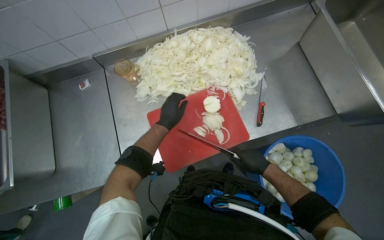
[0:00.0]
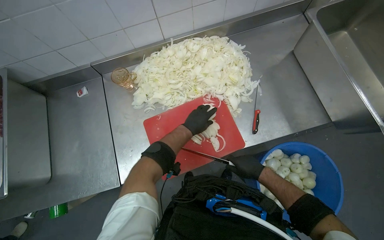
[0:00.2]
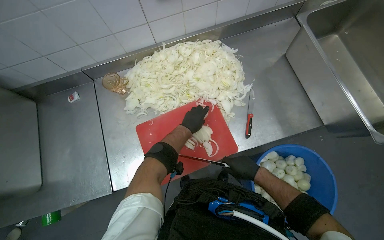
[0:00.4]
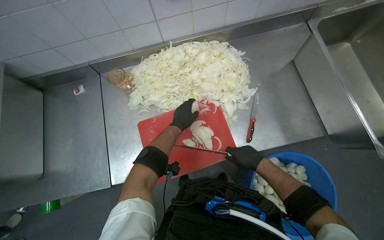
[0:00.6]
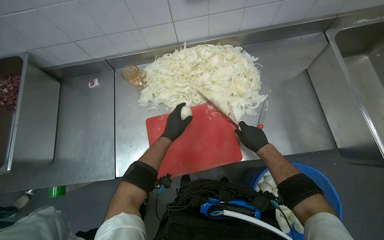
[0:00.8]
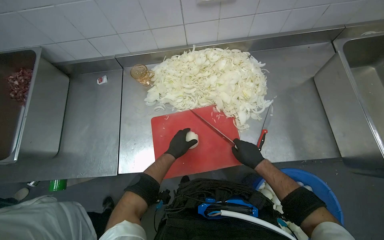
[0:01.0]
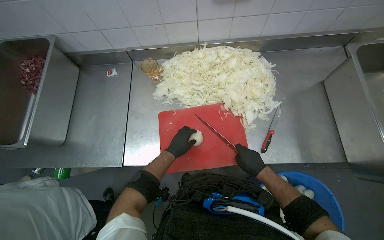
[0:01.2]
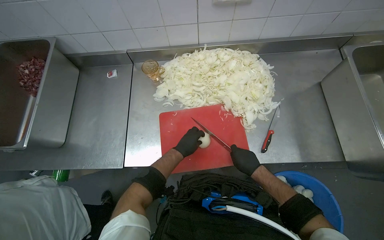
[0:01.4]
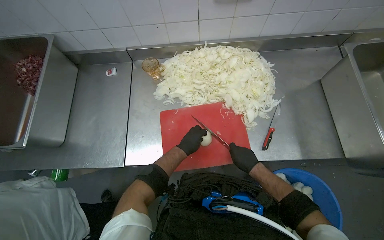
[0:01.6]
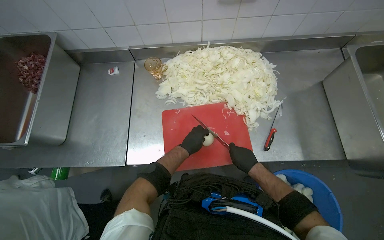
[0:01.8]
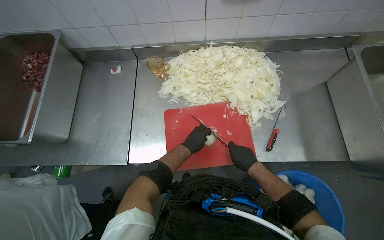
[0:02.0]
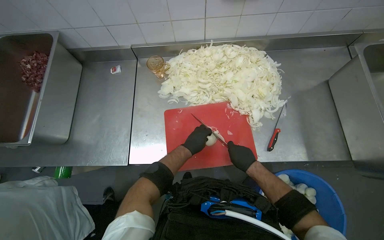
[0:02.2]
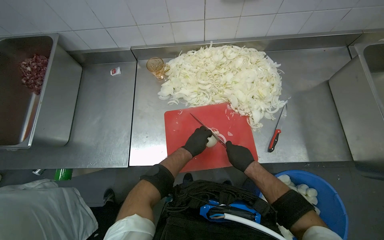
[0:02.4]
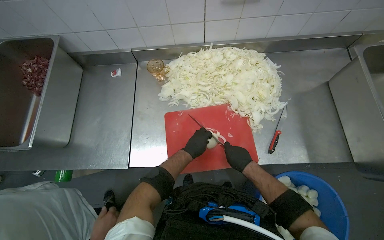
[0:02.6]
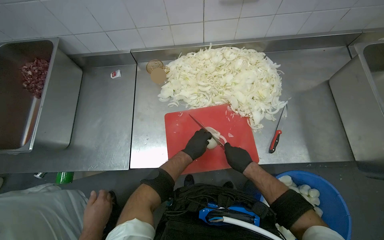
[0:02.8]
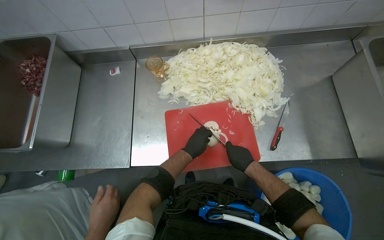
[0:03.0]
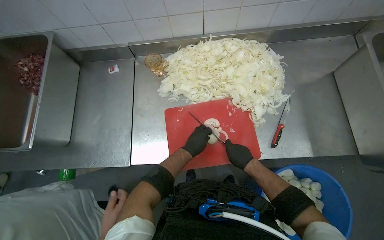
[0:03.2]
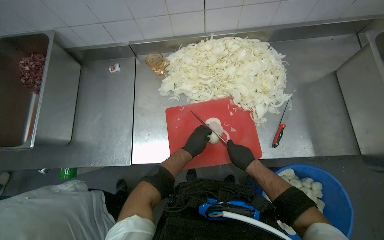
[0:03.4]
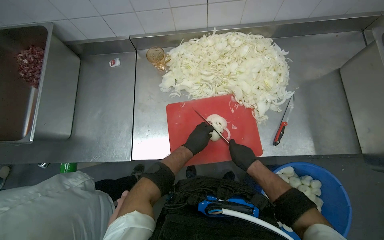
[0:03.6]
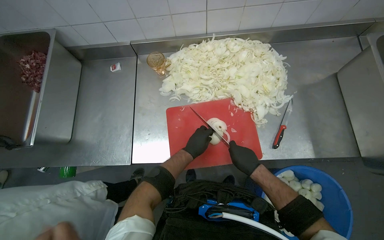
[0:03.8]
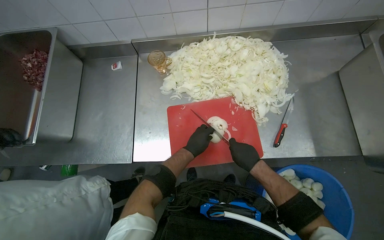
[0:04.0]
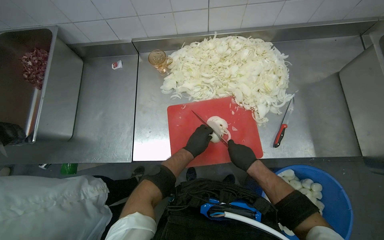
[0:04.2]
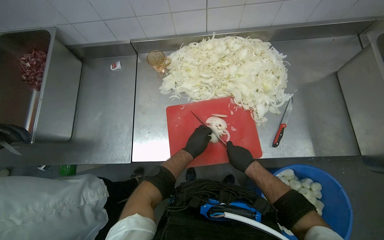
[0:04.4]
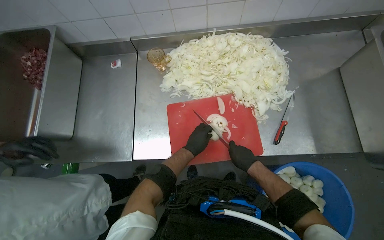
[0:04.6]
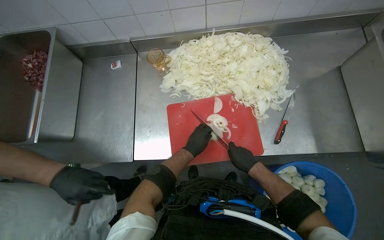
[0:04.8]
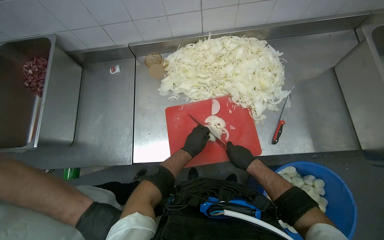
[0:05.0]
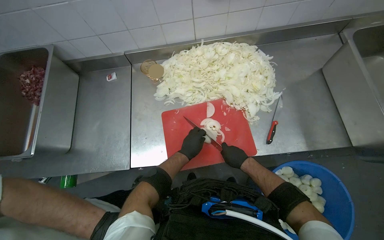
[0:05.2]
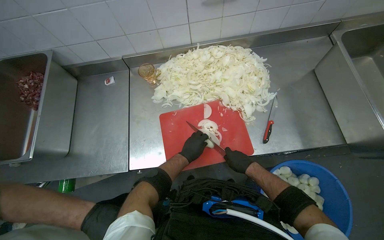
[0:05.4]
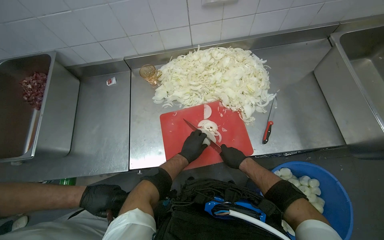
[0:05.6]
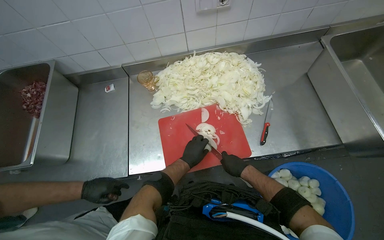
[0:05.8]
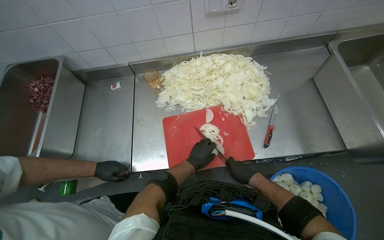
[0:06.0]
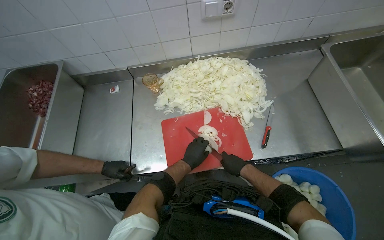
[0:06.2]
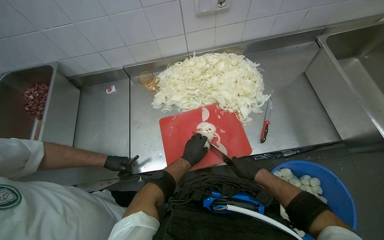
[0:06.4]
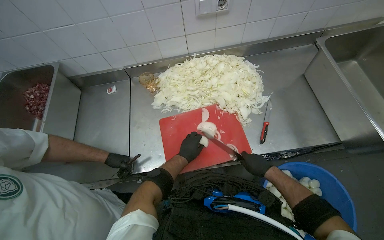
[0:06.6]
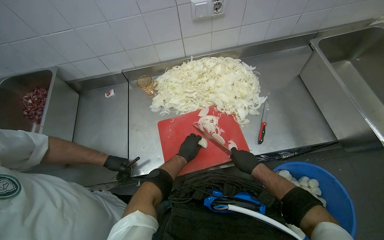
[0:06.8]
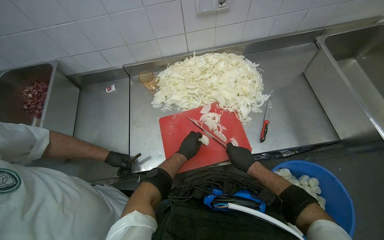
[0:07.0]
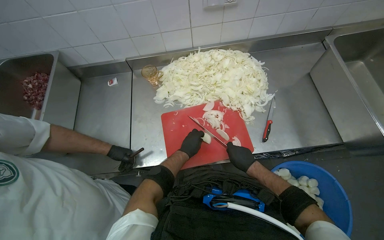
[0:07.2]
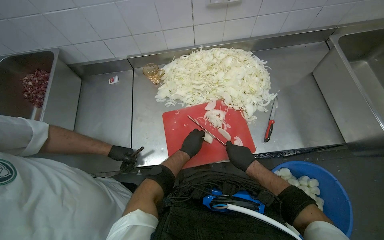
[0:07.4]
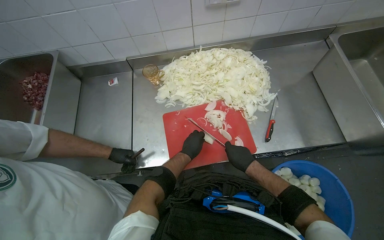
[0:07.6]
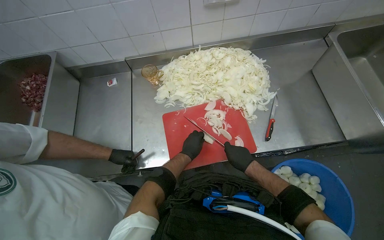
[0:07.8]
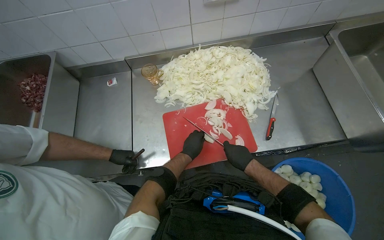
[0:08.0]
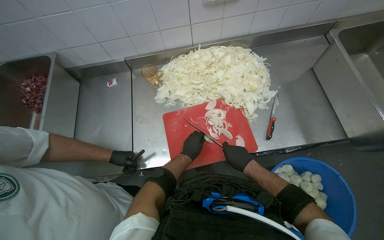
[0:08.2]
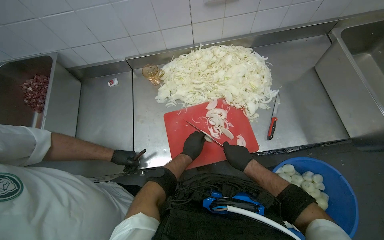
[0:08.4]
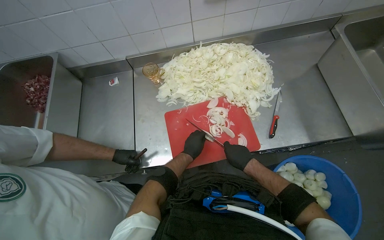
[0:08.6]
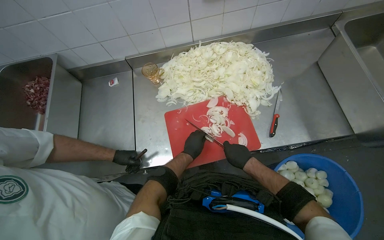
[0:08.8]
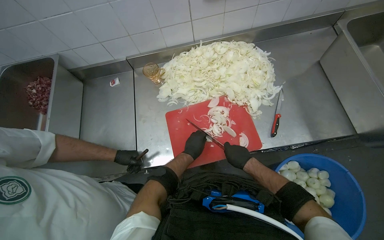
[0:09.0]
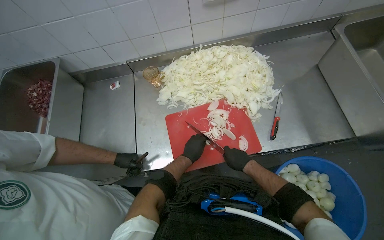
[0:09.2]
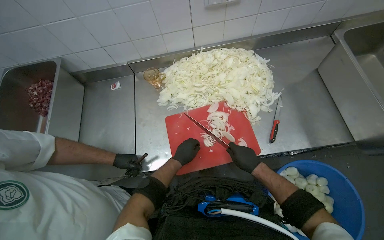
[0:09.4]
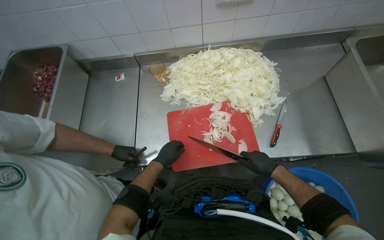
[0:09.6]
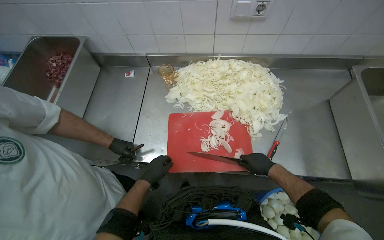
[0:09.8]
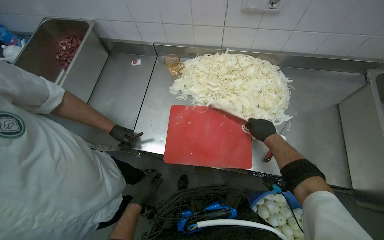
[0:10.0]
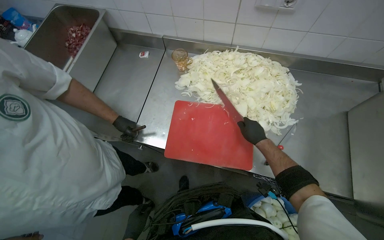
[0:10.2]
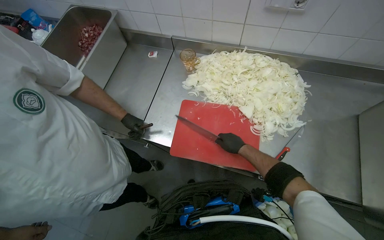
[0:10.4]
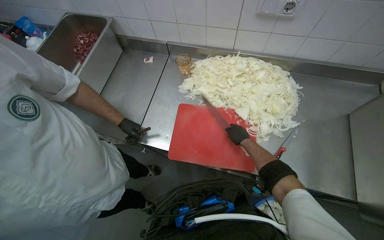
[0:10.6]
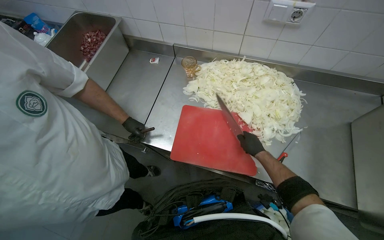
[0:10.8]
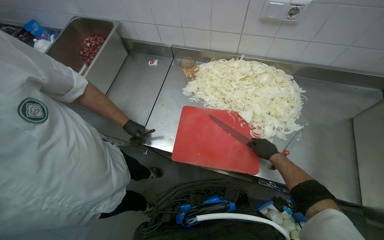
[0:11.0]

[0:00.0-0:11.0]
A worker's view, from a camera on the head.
Job: preparing food.
The whole recording: Slicing onions on cutting board. The worker slices onions into thin rings on a cutting board.
0:00.0 to 0:01.6: The left hand heads down the picture, covering roughly 10 cm.
0:01.6 to 0:09.4: The hands stay close to where they were, moving slightly.
0:09.4 to 0:11.0: The right hand is displaced to the right by some 10 cm.

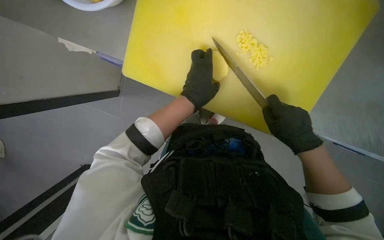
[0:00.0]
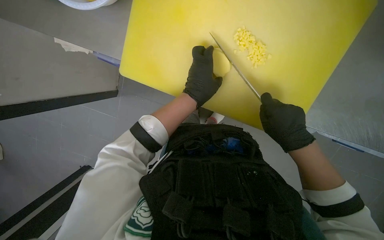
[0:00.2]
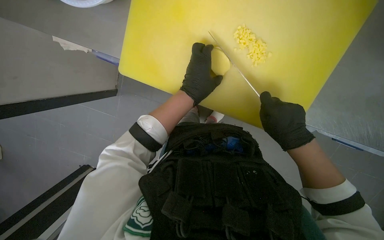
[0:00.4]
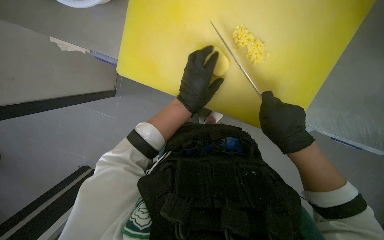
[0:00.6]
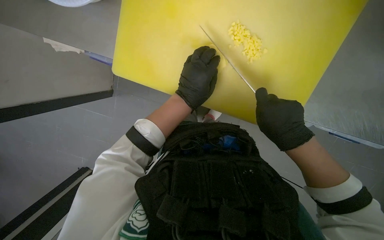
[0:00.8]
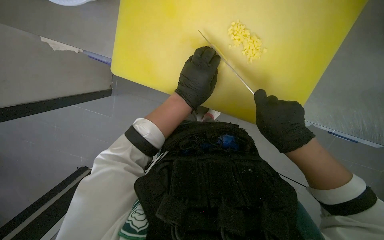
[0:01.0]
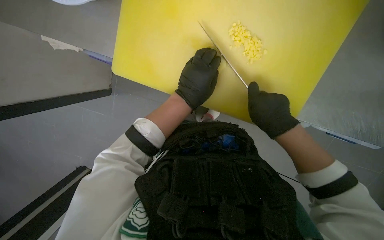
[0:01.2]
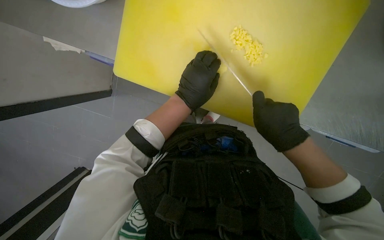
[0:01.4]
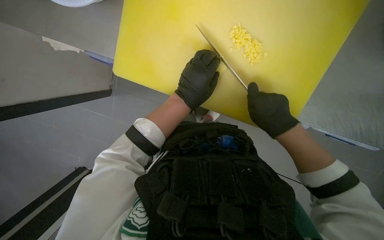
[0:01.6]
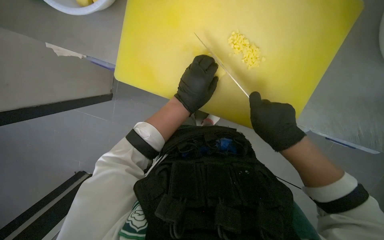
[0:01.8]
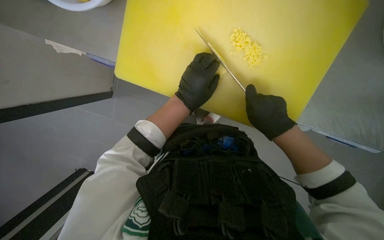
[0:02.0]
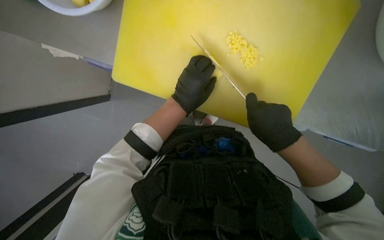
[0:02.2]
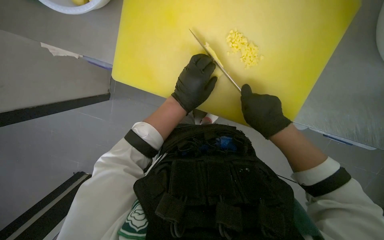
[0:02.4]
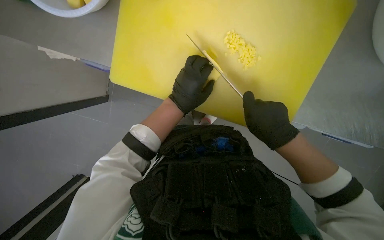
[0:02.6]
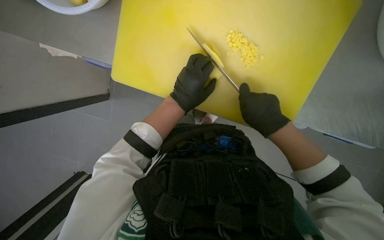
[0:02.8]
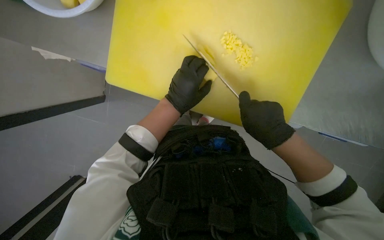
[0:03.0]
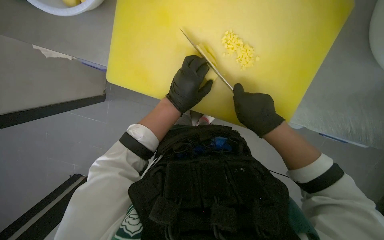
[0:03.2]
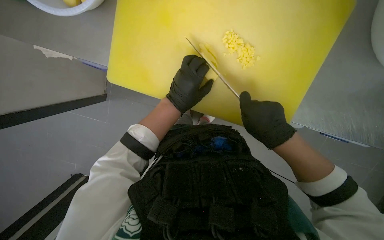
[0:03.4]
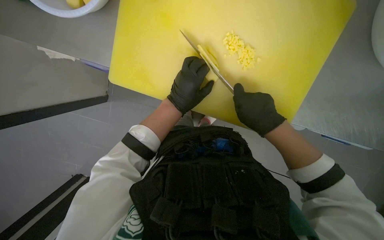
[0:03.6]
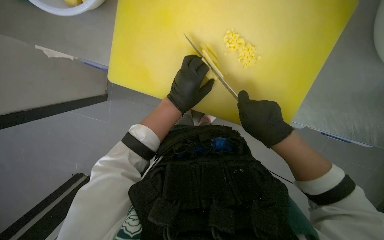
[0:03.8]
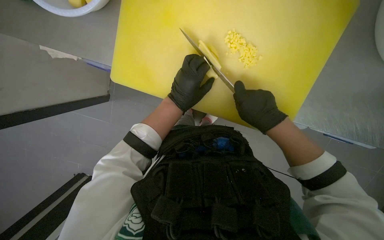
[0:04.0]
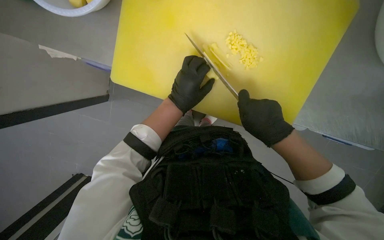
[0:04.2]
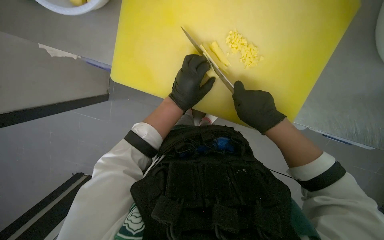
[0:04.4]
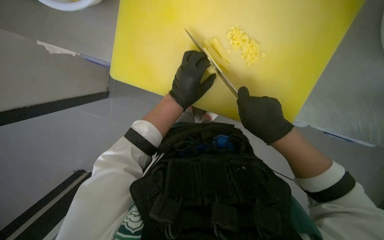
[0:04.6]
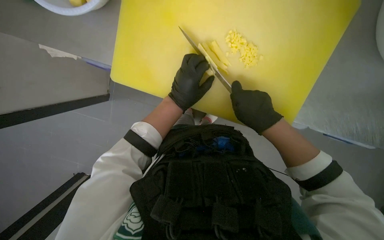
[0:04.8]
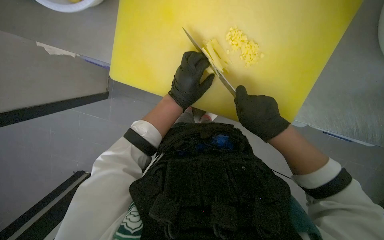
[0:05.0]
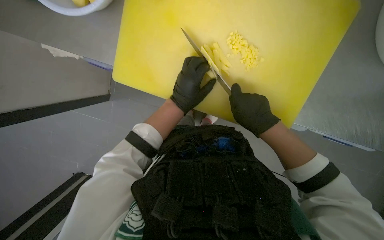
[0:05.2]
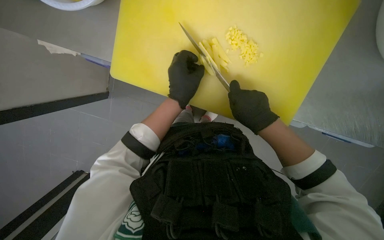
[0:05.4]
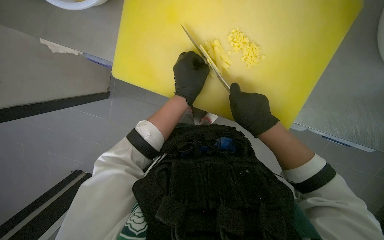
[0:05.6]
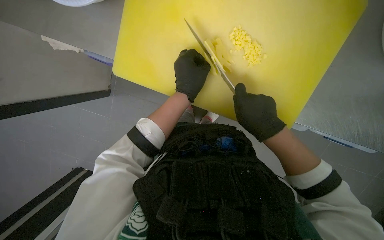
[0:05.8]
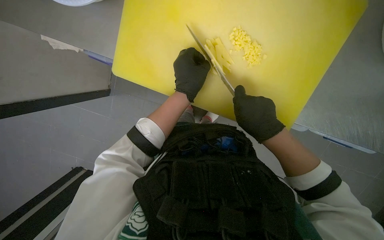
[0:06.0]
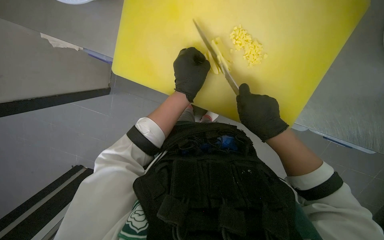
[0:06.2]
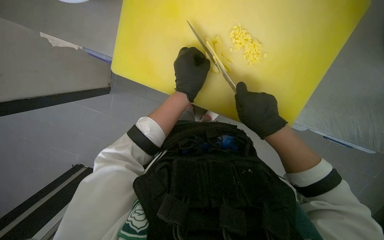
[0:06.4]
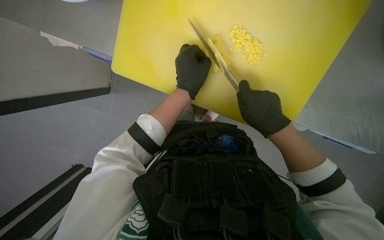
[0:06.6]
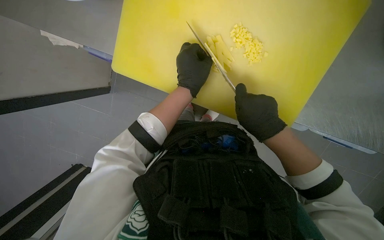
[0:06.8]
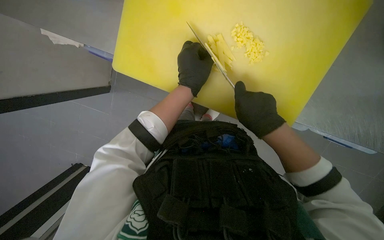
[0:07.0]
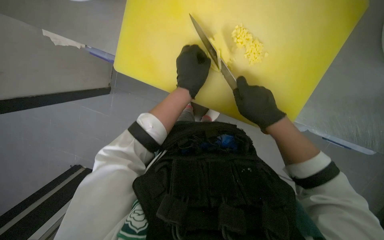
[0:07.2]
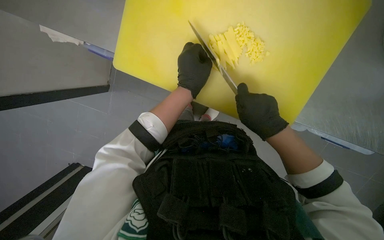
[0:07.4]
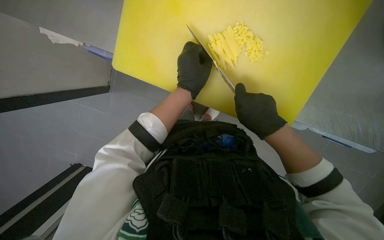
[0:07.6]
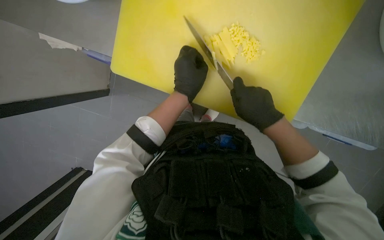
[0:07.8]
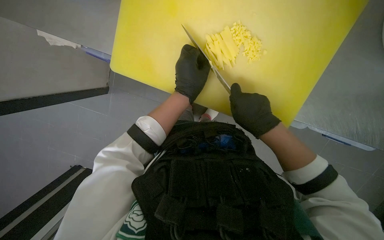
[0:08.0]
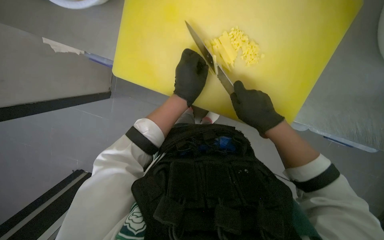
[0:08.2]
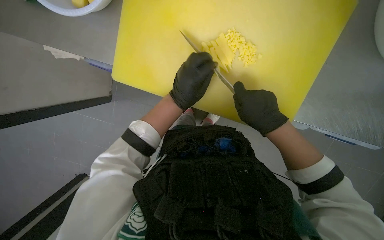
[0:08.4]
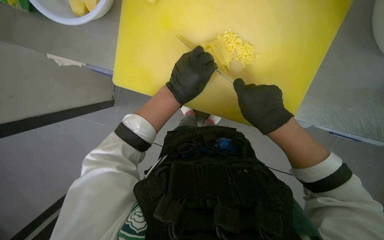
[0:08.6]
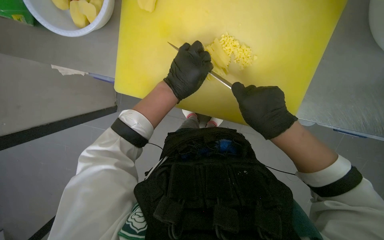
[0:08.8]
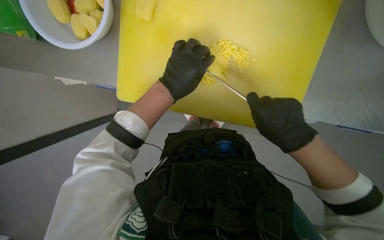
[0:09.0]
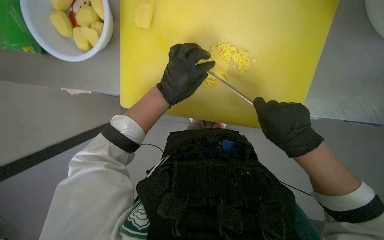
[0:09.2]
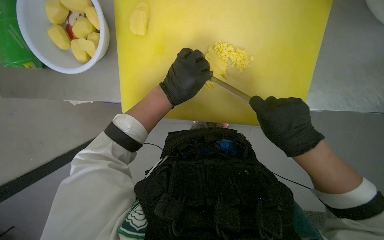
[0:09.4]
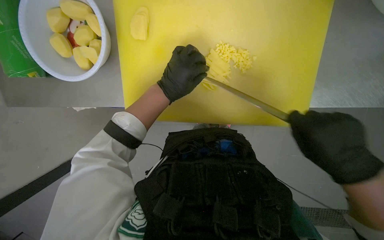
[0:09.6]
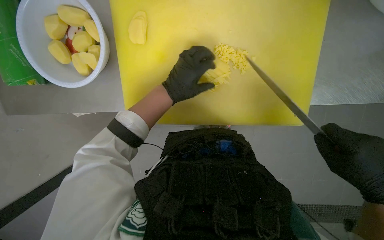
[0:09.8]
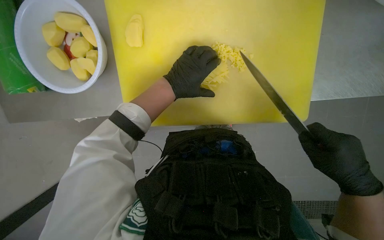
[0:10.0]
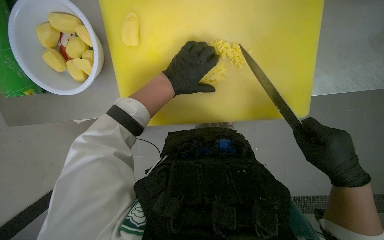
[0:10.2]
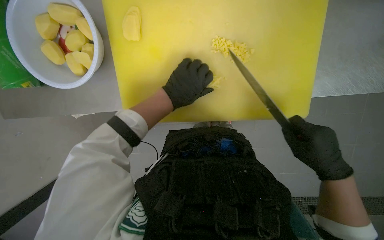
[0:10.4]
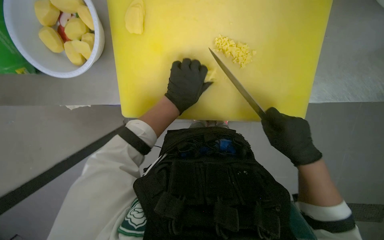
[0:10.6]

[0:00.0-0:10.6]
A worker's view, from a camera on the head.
Job: preparing food.
The whole recording: Slicing potatoes. The worker slices potatoes on a yellow cutting board.
0:00.0 to 0:09.0: The hands make small movements and keep their place.
